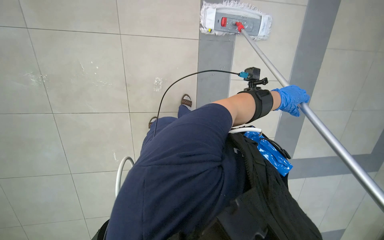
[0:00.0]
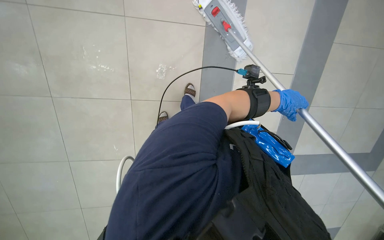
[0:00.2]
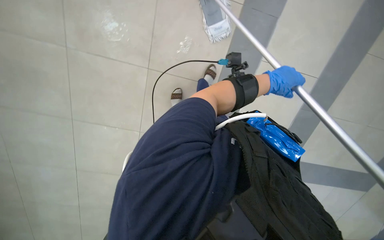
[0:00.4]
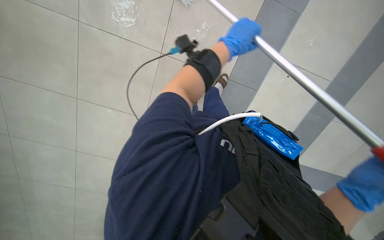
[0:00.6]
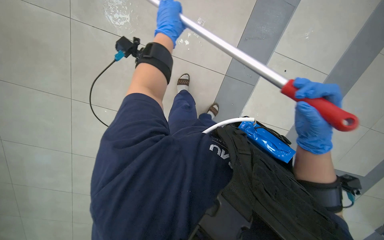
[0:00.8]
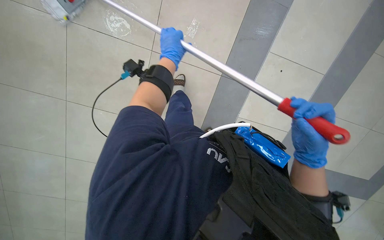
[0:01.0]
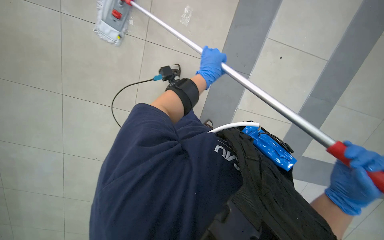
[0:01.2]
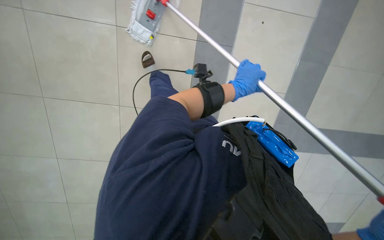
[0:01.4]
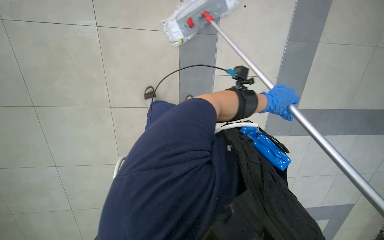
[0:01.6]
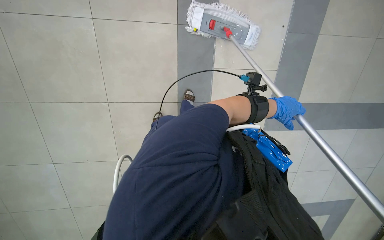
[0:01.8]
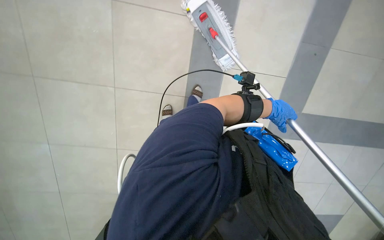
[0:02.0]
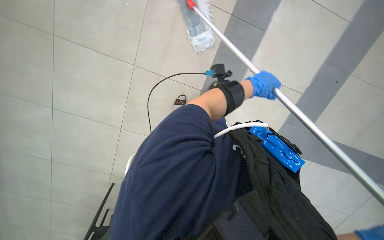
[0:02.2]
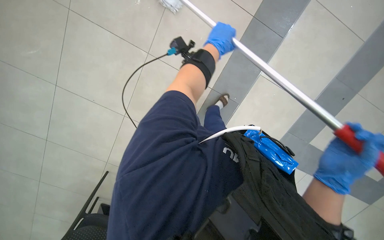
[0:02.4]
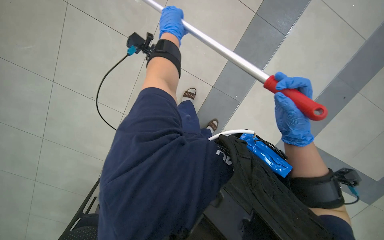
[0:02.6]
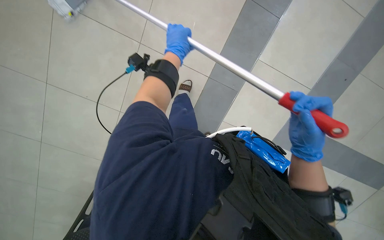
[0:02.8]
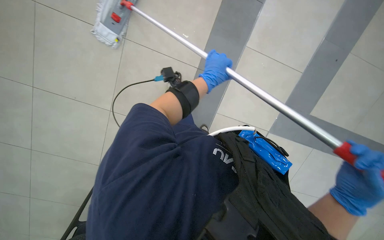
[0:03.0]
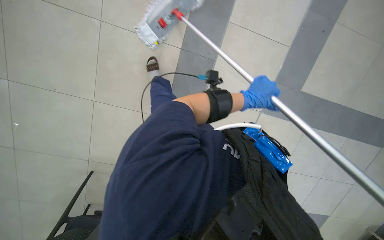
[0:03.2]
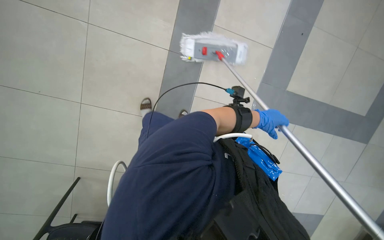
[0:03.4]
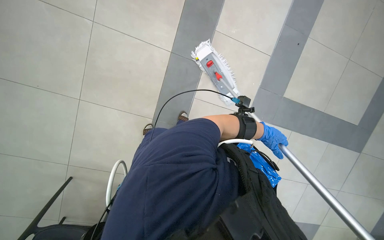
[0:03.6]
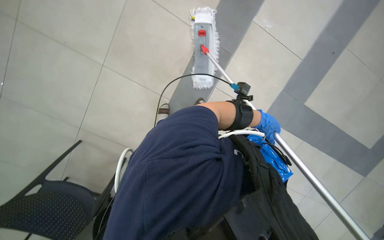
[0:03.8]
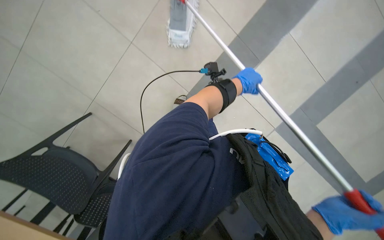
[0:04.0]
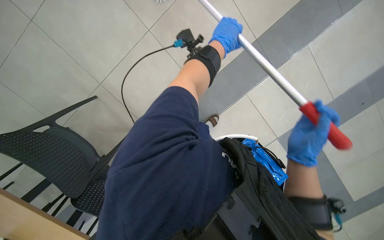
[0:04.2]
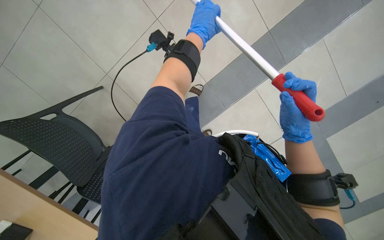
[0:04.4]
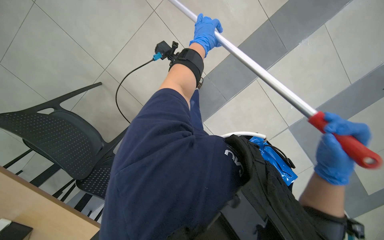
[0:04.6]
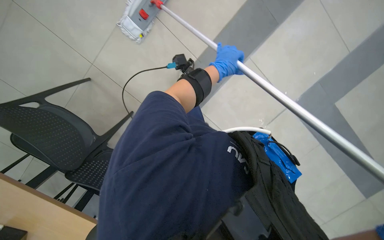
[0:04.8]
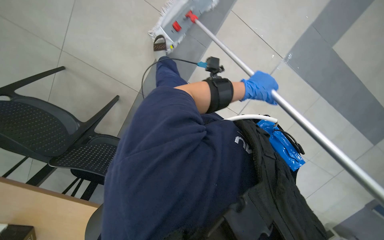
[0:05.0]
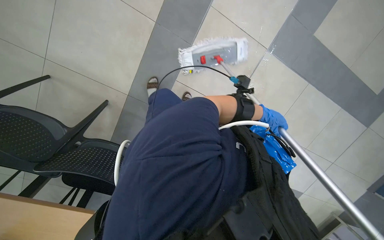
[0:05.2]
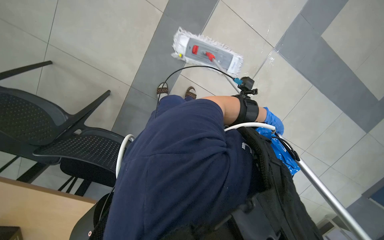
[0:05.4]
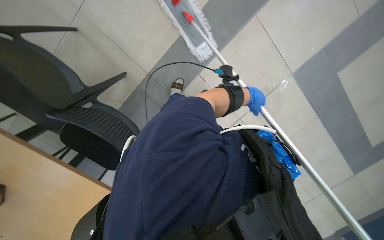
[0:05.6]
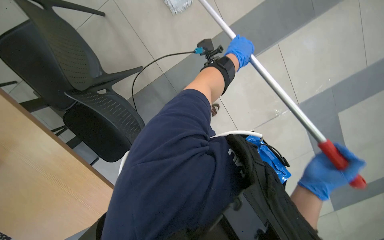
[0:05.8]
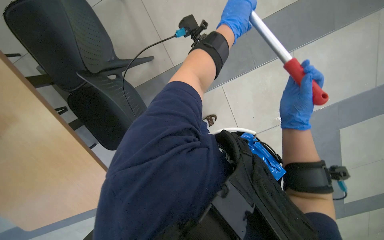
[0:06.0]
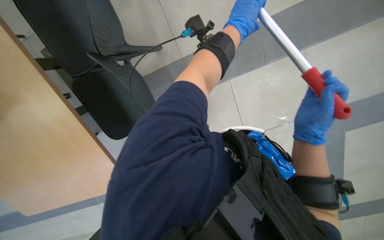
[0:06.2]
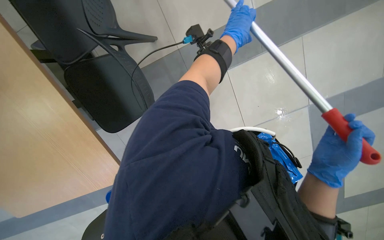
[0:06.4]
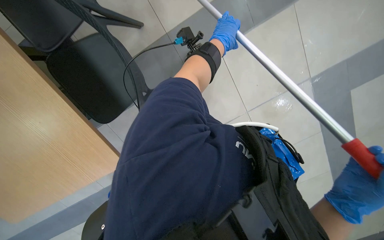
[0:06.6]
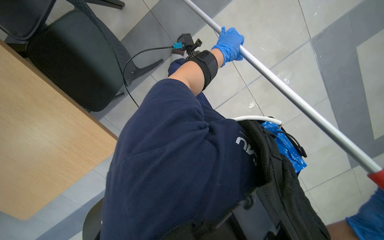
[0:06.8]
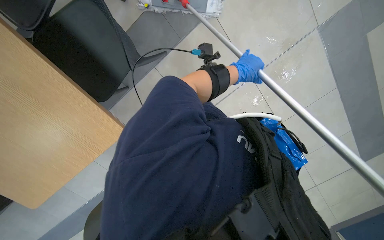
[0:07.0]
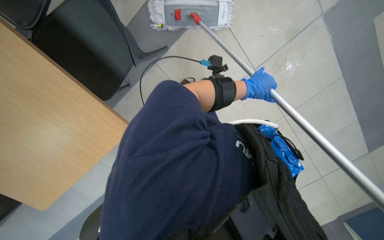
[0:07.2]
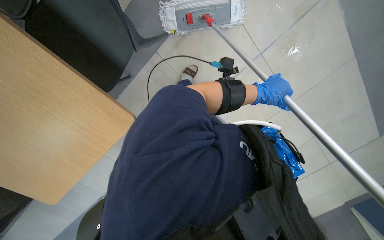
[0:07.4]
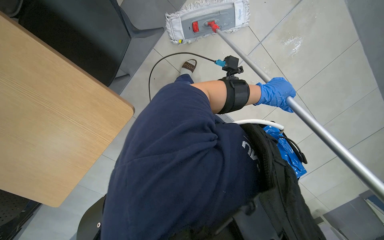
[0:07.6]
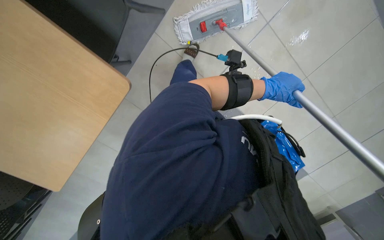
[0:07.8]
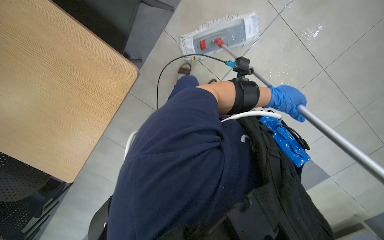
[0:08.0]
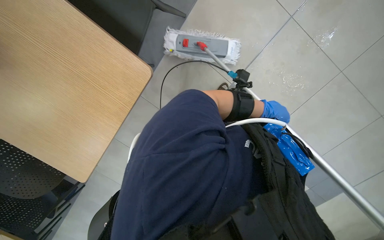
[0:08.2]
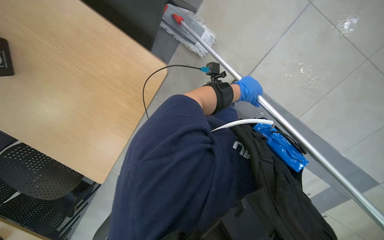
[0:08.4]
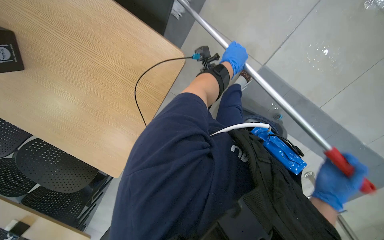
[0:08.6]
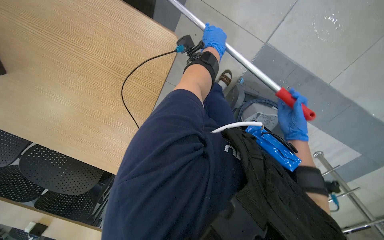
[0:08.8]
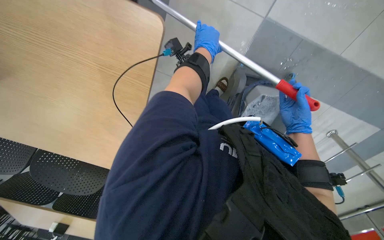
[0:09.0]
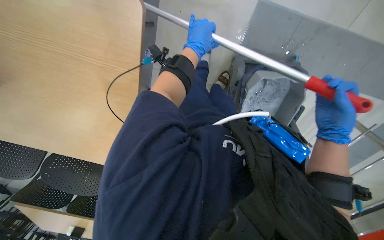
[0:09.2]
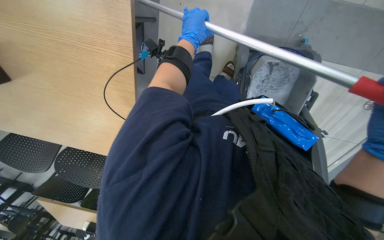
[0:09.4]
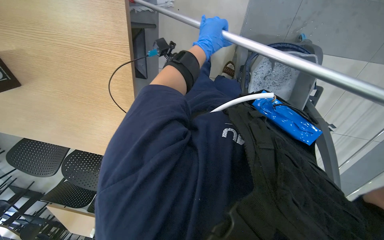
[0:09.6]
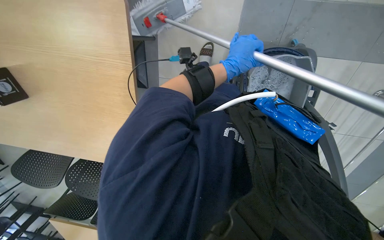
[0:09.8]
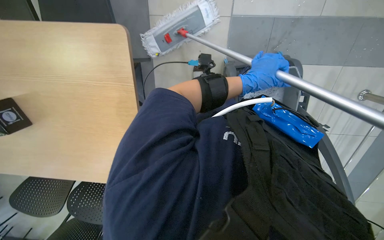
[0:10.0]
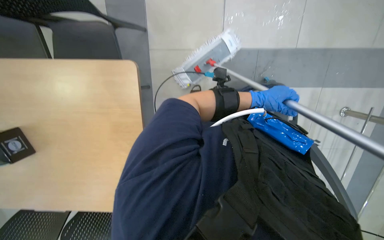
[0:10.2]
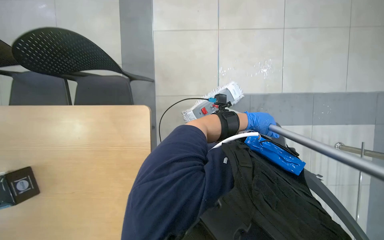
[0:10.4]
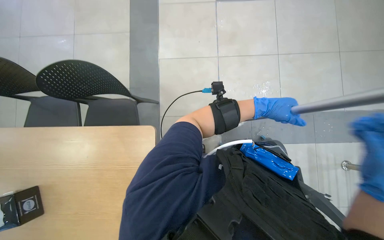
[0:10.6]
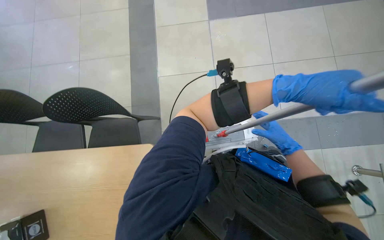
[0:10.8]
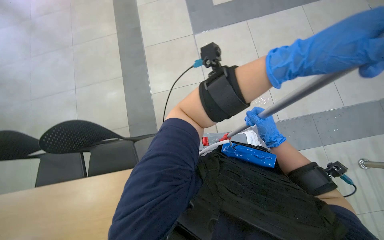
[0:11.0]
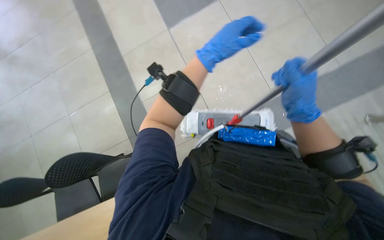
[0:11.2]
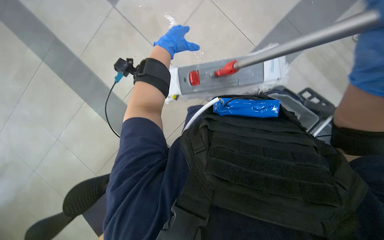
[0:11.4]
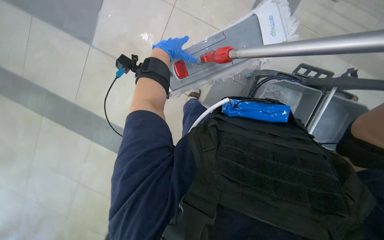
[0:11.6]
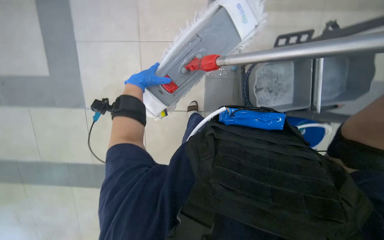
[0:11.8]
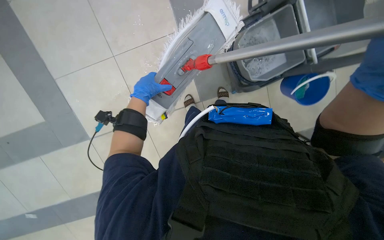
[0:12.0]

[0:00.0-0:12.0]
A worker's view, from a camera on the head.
Job: mopping floor.
The whole recording: Mopping floor with cleaning cart. The worker mops the floor, occasionally picking up debris and wringing the mop head using the cleaning cart.
0:01.6 to 0:03.0: The left hand travels to the left and up the picture by some 25 cm.
0:03.0 to 0:04.4: The left hand travels up the picture by about 15 cm.
0:04.4 to 0:06.0: The view tilts roughly 20 degrees downward. The left hand moves roughly 10 cm to the right and comes back.
0:06.0 to 0:07.6: The left hand goes approximately 10 cm down the picture.
0:07.6 to 0:09.0: The left hand heads to the left and up the picture, covering some 20 cm.
0:09.0 to 0:10.4: The wearer looks approximately 30 degrees further upward.
0:10.4 to 0:12.0: Everything in view rotates approximately 45 degrees counterclockwise.

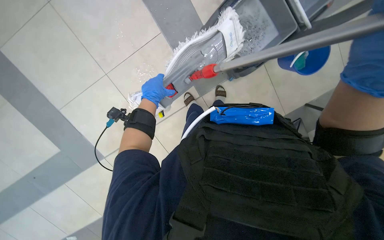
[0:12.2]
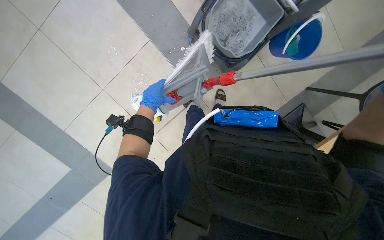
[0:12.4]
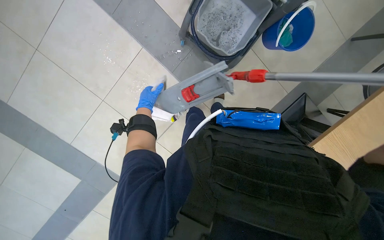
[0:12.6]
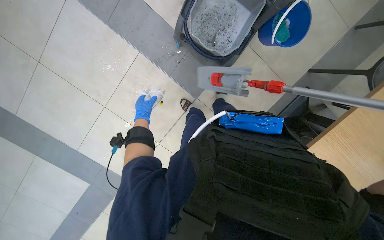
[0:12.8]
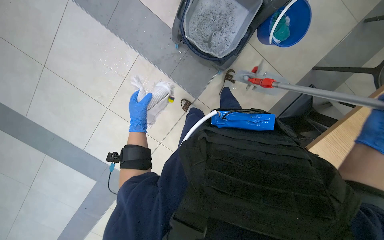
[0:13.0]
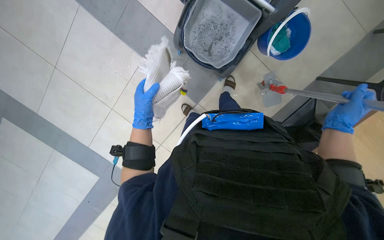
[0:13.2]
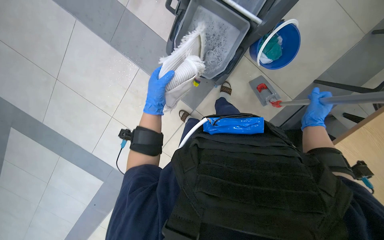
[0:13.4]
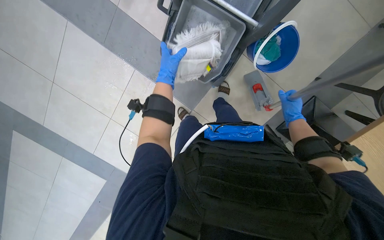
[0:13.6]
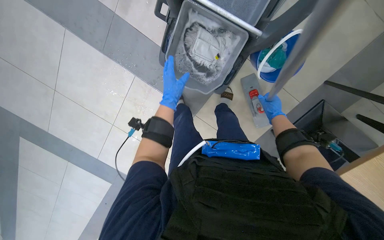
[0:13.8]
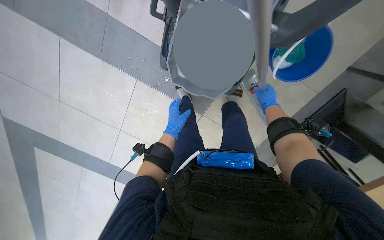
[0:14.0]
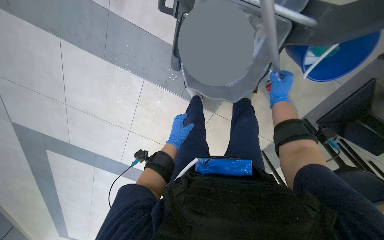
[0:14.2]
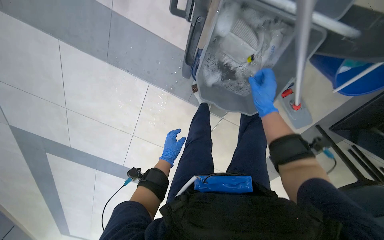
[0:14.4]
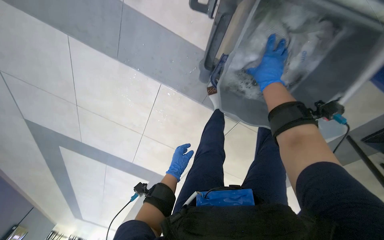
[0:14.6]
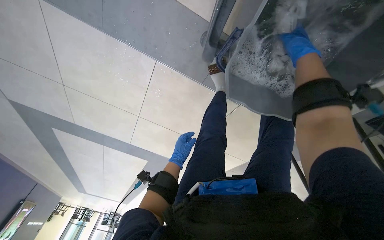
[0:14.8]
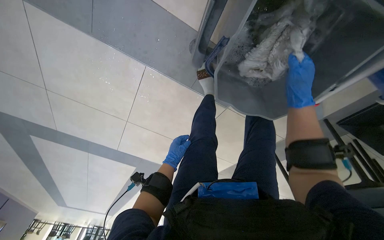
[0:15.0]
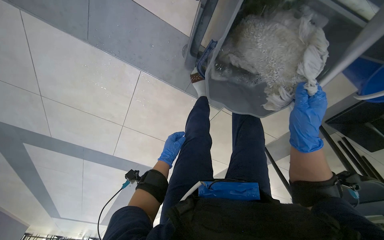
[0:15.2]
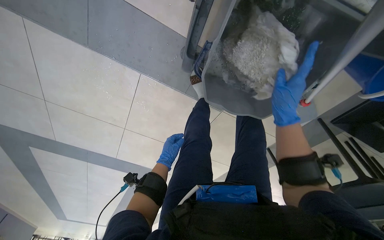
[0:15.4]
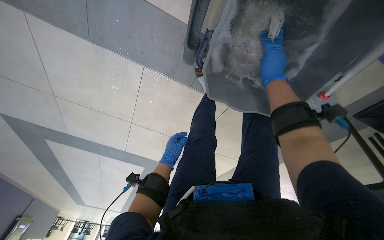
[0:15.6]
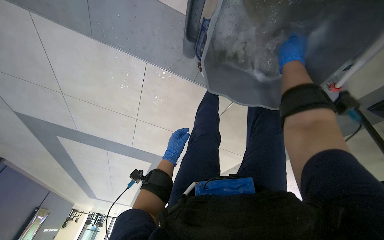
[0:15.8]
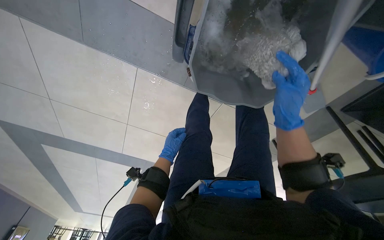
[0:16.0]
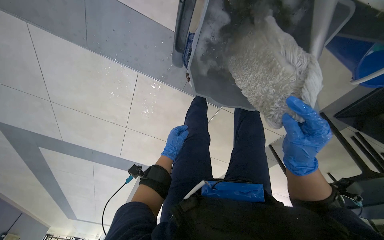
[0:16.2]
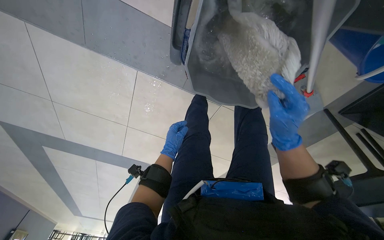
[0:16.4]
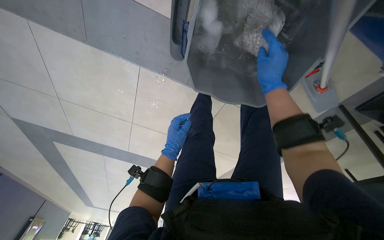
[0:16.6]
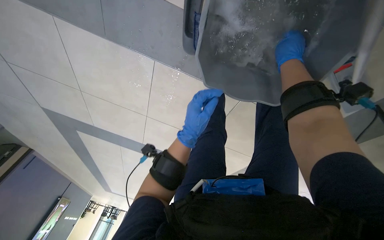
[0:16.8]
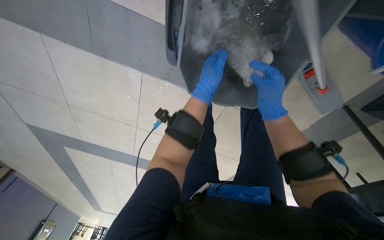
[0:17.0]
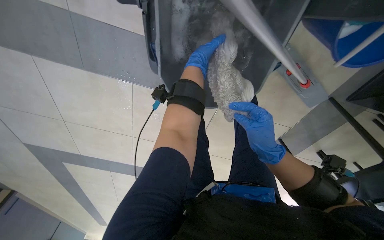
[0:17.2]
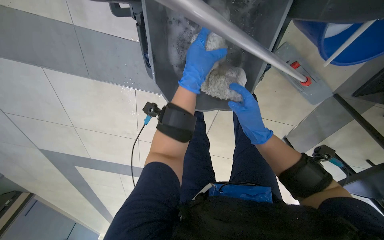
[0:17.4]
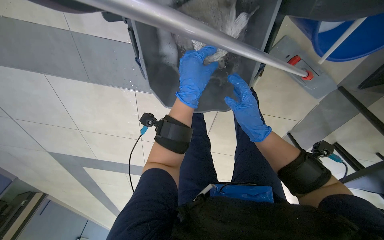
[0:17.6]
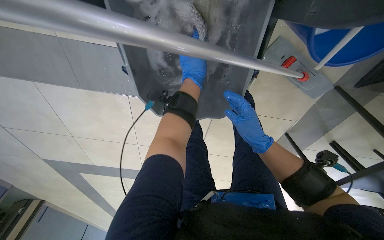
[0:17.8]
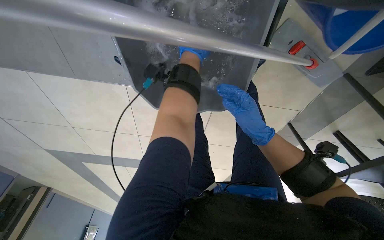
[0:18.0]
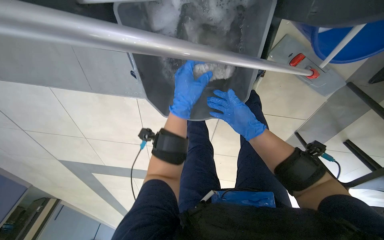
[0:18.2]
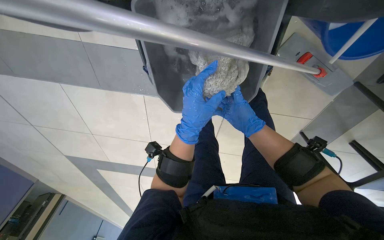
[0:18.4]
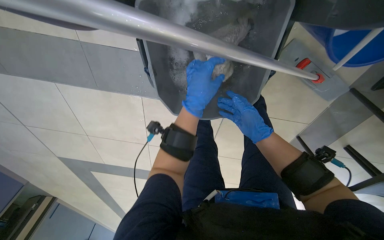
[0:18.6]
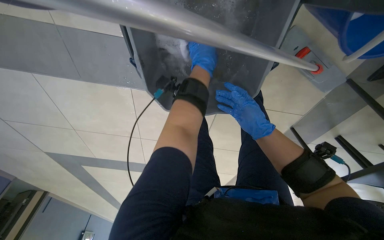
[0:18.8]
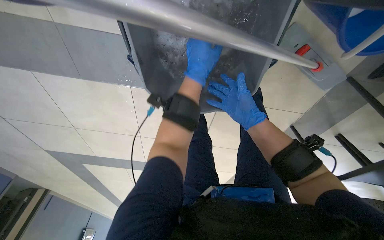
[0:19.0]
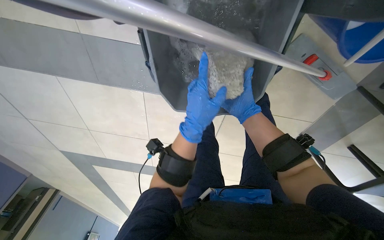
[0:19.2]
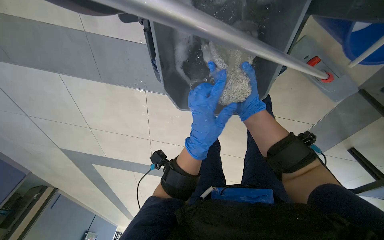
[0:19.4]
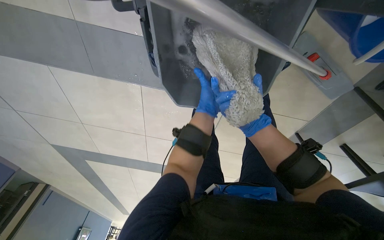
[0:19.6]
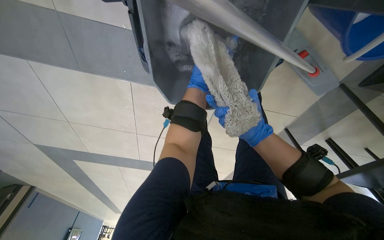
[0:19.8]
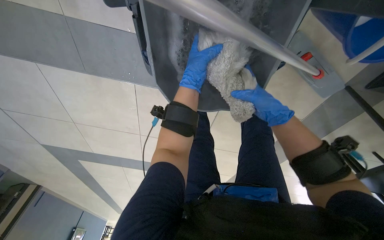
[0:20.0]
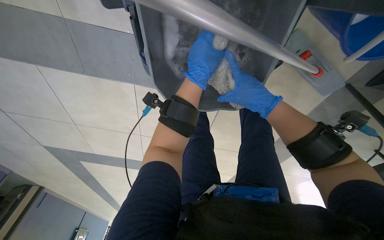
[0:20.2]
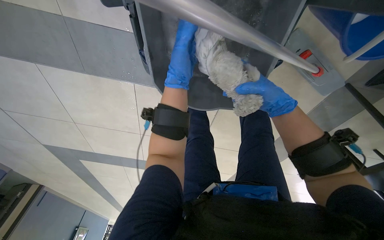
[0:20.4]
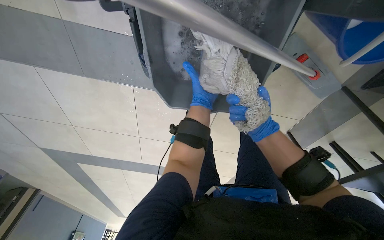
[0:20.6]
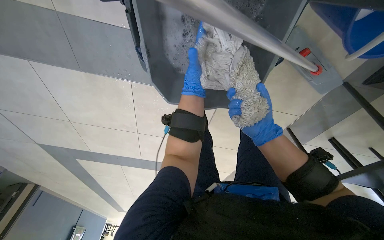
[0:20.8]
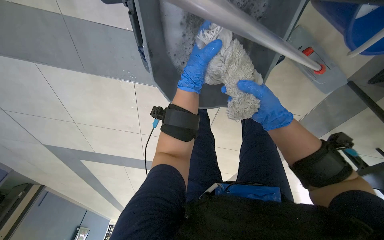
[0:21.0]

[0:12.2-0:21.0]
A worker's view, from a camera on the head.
Job: mopping floor.
The whole recording: Mopping floor with cleaning cart. The worker mops the floor, occasionally picking up debris and wringing the mop head using the cleaning cart.
0:12.2 to 0:13.6: The left hand travels up the picture and to the right by roughly 30 cm.
0:13.6 to 0:15.2: The wearer moves approximately 40 cm. The camera pitches downward, by about 15 degrees.
0:15.2 to 0:16.6: The right hand moves up and down the picture over approximately 30 cm, changing direction 2 times. Meanwhile the left hand shifts roughly 10 cm nearer to the camera.
0:16.6 to 0:18.0: The left hand moves up and down the picture over approximately 30 cm, changing direction 2 times, while the right hand goes about 15 cm down the picture.
0:18.0 to 0:19.6: The left hand goes up and down the picture, roughly 25 cm each way, reversing 3 times.
0:19.6 to 0:21.0: The left hand moves nearer and farther over about 40 cm, changing direction 2 times, while the right hand goes some 10 cm to the right.
